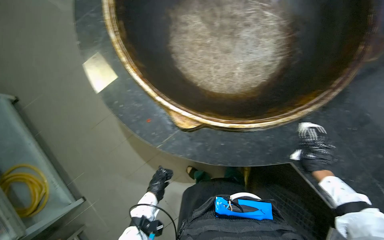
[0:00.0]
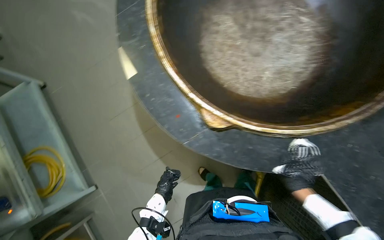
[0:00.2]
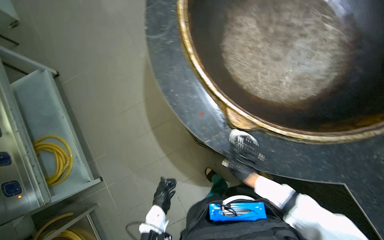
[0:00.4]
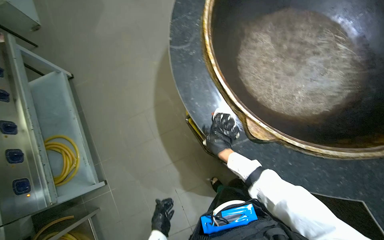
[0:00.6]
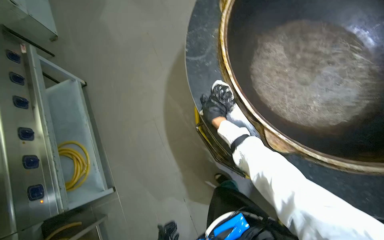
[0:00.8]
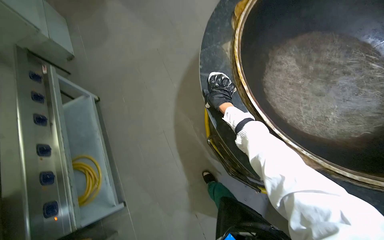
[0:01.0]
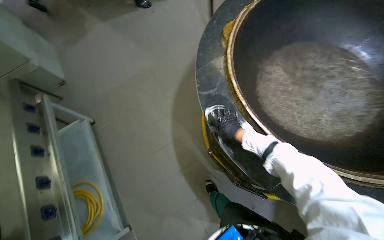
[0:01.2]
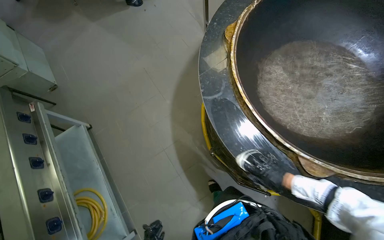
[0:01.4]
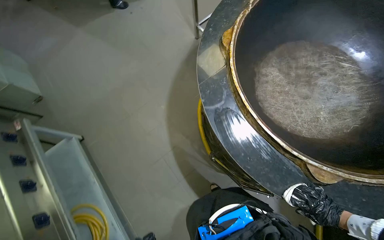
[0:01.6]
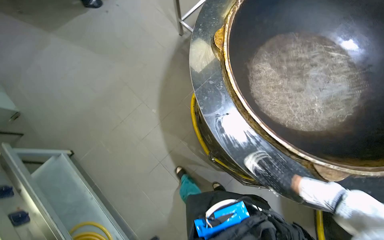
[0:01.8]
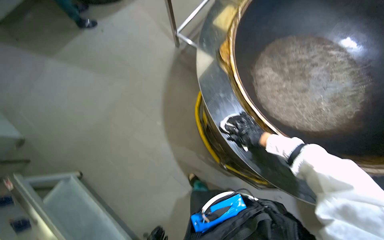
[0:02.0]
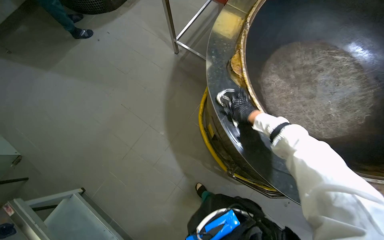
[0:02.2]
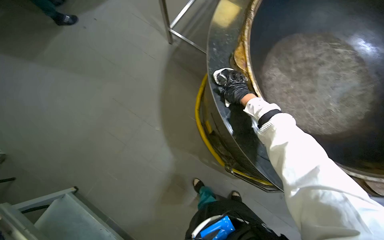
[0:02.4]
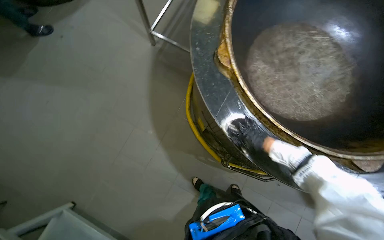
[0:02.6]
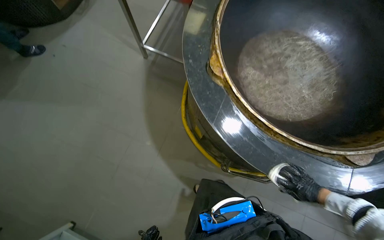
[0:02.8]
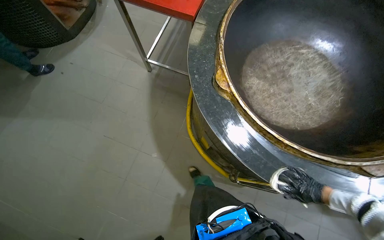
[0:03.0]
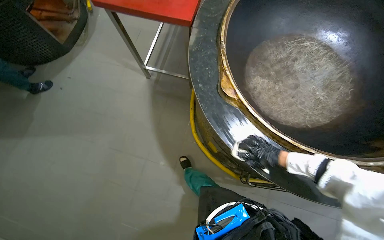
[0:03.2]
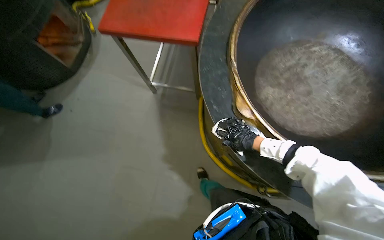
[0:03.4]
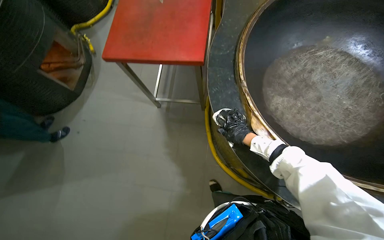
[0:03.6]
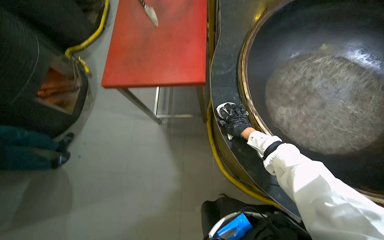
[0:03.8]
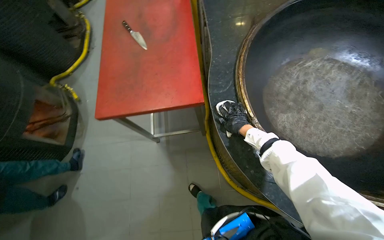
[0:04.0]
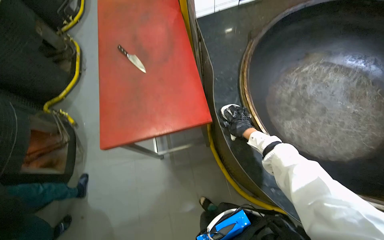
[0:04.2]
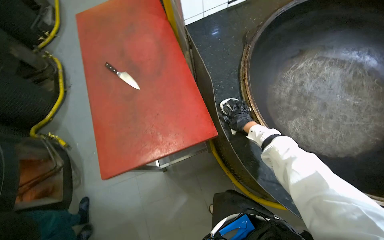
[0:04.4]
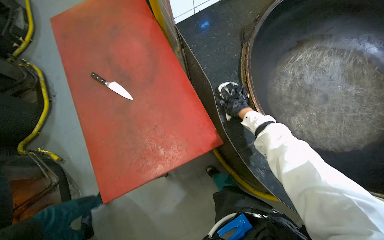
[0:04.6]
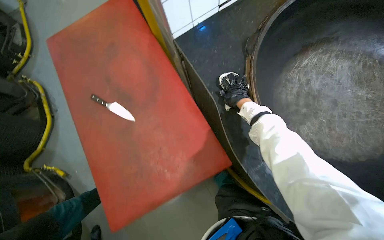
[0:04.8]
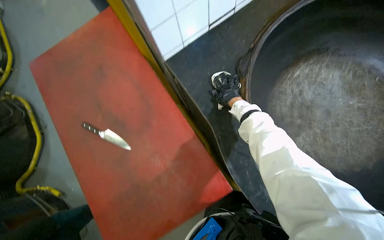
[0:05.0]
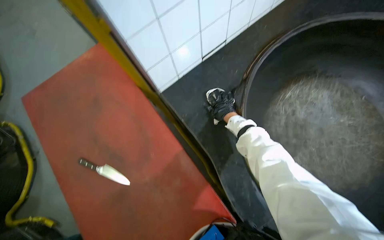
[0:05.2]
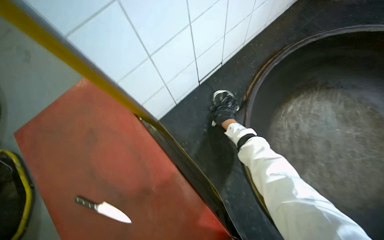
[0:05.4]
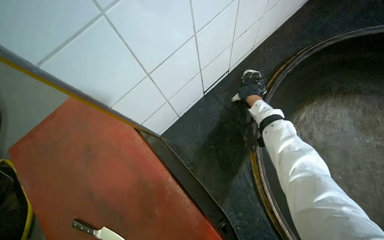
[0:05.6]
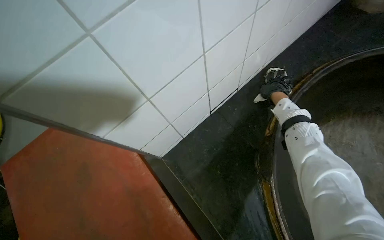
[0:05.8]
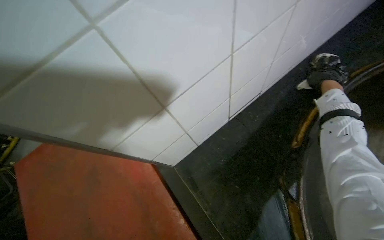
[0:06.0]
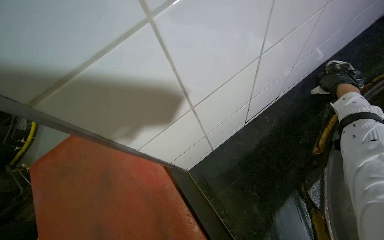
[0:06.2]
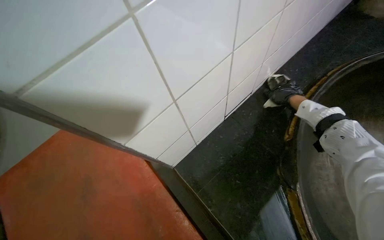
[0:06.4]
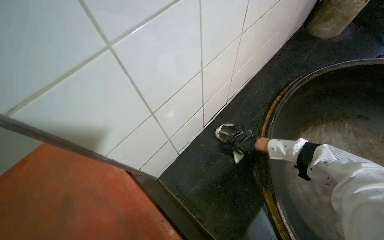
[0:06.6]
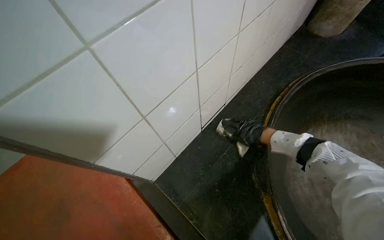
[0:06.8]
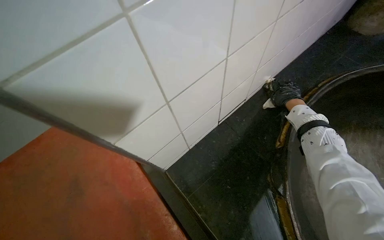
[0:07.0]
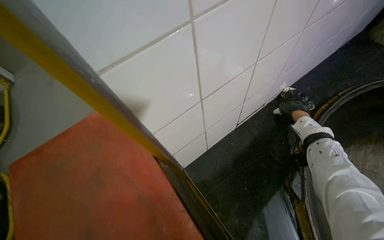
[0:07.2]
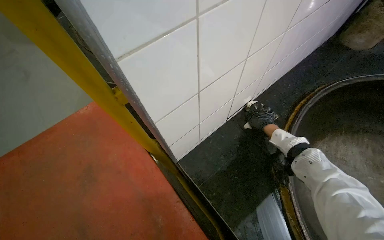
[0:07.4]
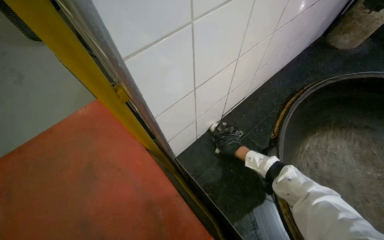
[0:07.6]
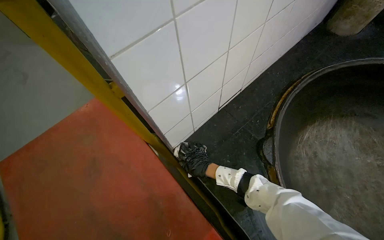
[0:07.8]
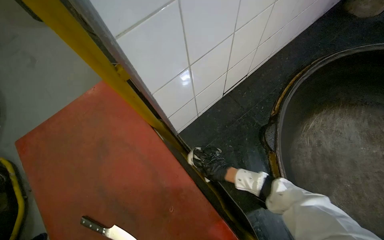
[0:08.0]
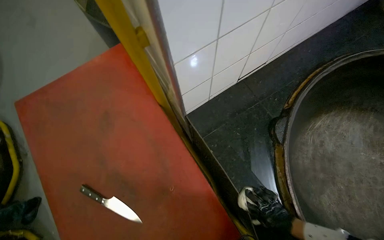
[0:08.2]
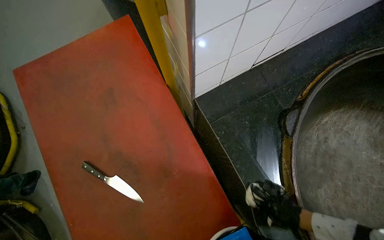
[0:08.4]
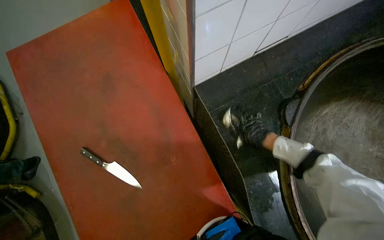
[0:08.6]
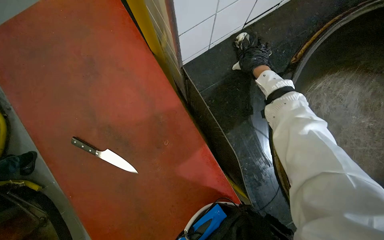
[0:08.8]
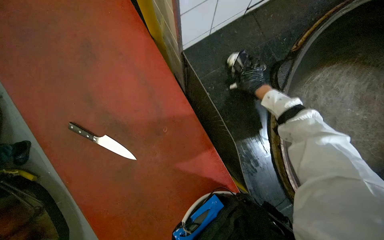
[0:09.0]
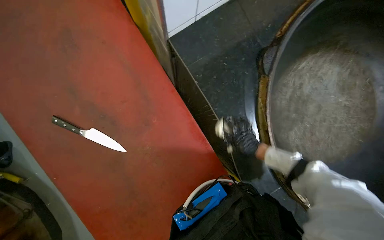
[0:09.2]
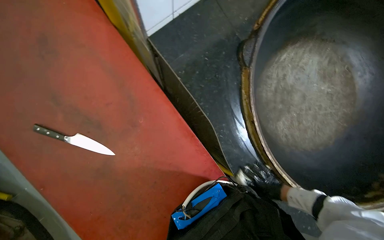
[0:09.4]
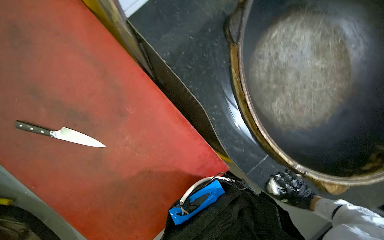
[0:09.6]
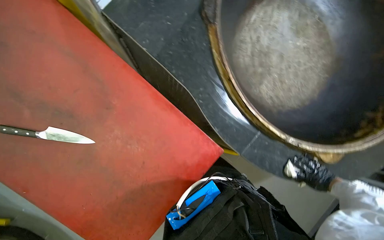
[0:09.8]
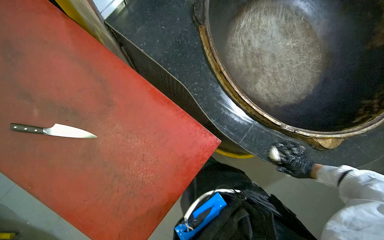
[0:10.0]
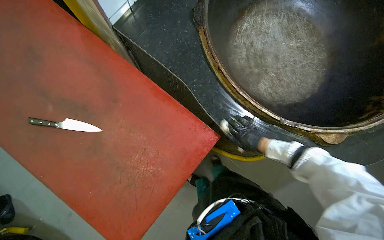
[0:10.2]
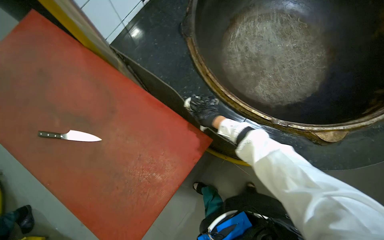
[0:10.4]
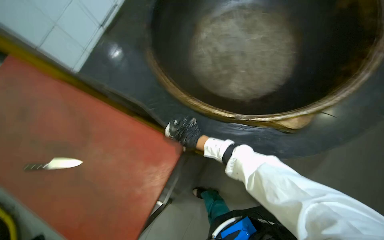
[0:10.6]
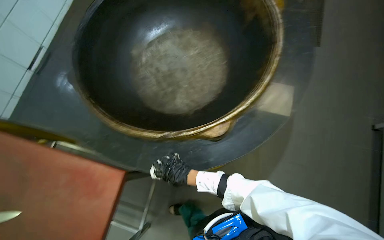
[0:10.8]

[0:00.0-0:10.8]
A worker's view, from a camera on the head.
Job: cleaning kitchen.
The whole recording: Wiping cooking area around pots. The worker wipes the cooking surface around the large pots with a cloth.
0:00.0 to 0:01.6: The wearer moves approximately 50 cm.
0:01.6 to 0:03.0: The head turns to the right by about 30 degrees. The right hand travels up the picture and back again, roughly 40 cm each way.
0:03.0 to 0:04.6: The camera travels about 80 cm. The scene rotates counterclockwise by some 45 degrees.
0:04.6 to 0:06.2: The head travels about 60 cm.
0:06.2 to 0:07.8: The right hand heads down the picture and to the left, covering roughly 40 cm.
0:07.8 to 0:09.2: The view tips downward by approximately 25 degrees. The right hand swings up and down the picture, approximately 60 cm each way, with 2 reversals.
0:09.2 to 0:10.8: The camera is carried about 70 cm. The wearer looks roughly 15 degrees further upward. Everything in view rotates some 40 degrees counterclockwise.

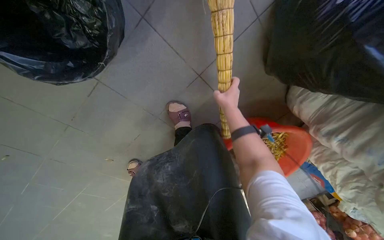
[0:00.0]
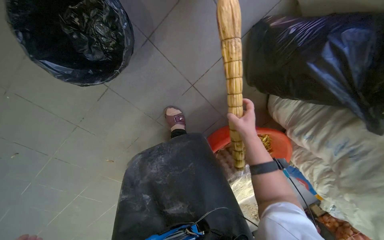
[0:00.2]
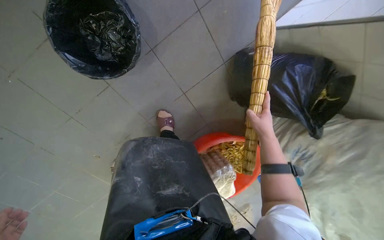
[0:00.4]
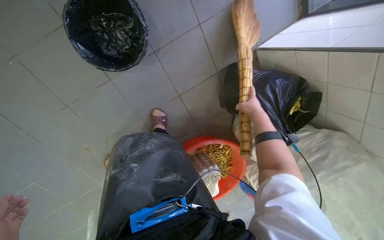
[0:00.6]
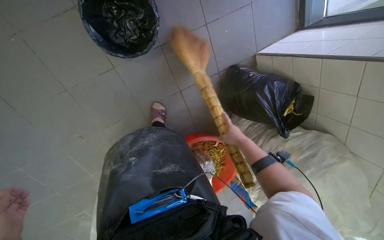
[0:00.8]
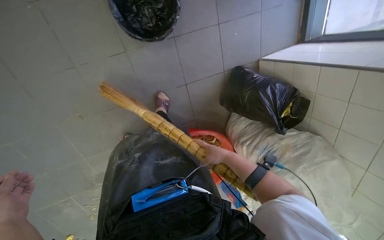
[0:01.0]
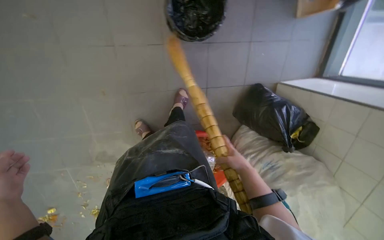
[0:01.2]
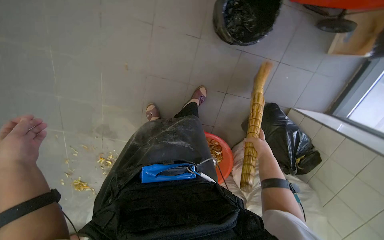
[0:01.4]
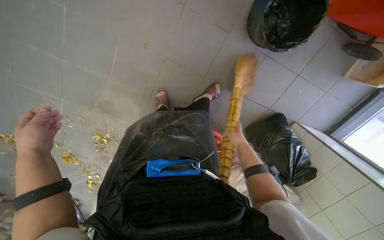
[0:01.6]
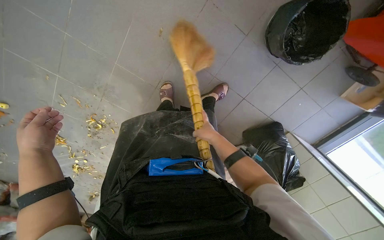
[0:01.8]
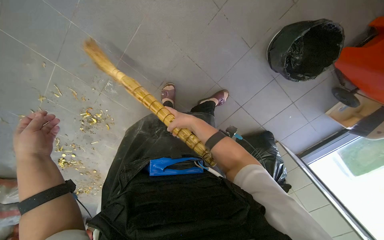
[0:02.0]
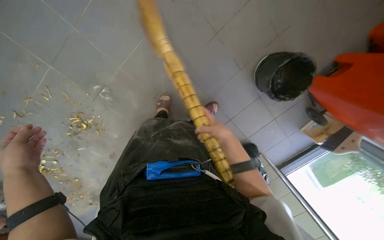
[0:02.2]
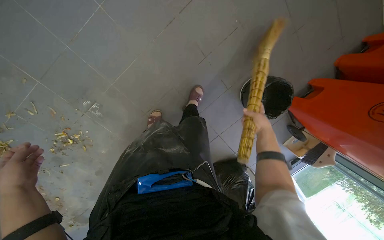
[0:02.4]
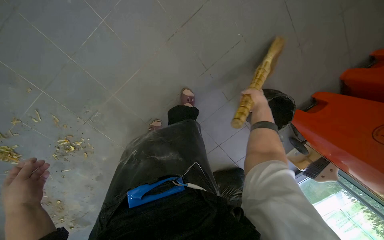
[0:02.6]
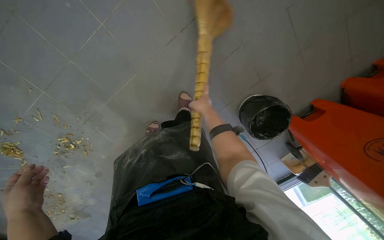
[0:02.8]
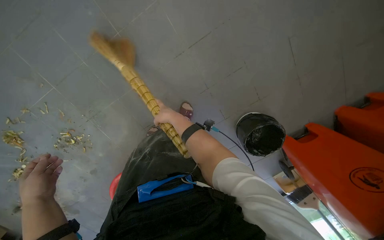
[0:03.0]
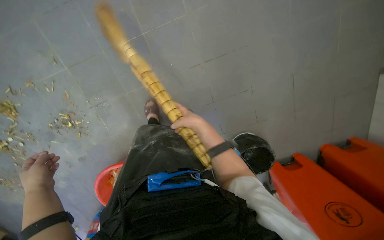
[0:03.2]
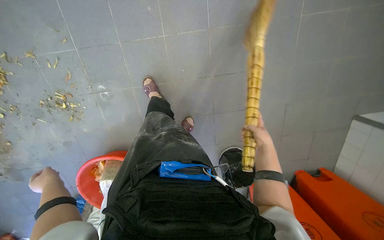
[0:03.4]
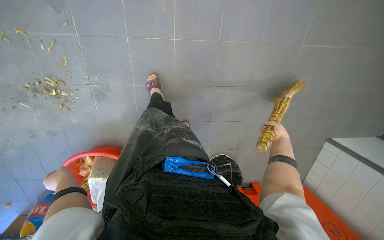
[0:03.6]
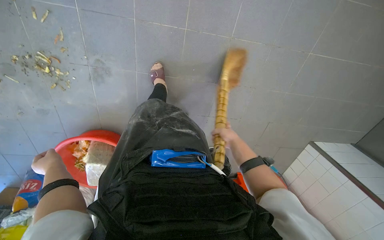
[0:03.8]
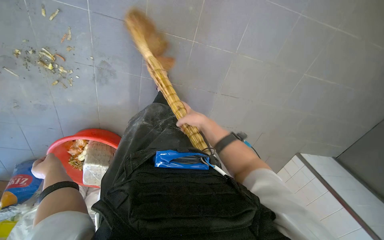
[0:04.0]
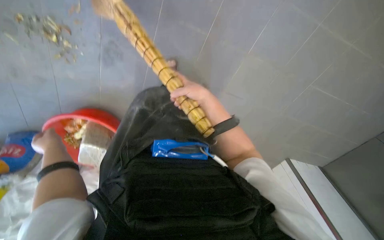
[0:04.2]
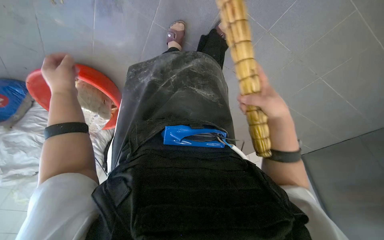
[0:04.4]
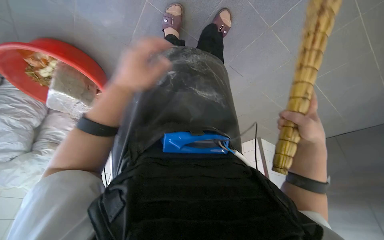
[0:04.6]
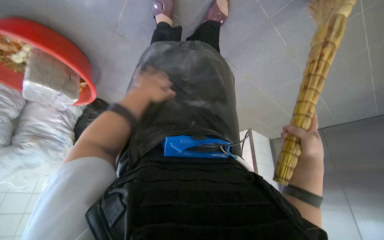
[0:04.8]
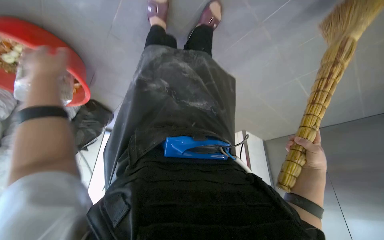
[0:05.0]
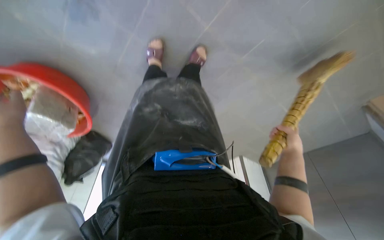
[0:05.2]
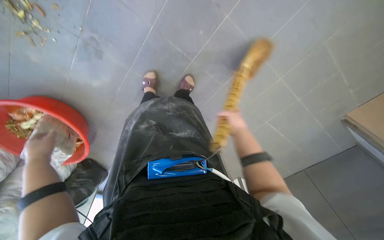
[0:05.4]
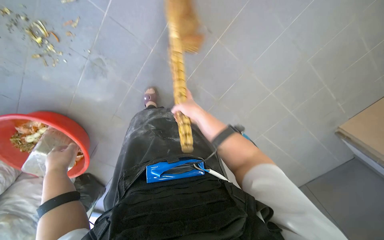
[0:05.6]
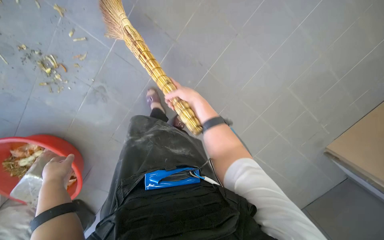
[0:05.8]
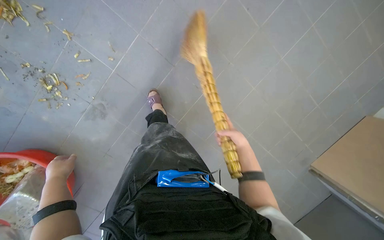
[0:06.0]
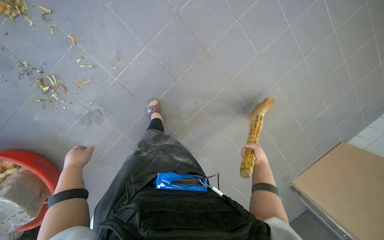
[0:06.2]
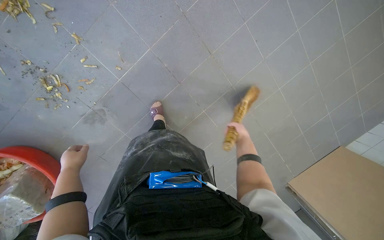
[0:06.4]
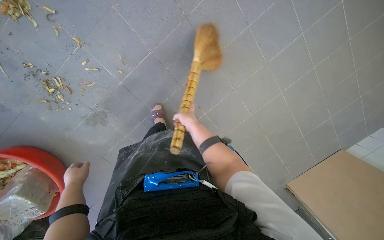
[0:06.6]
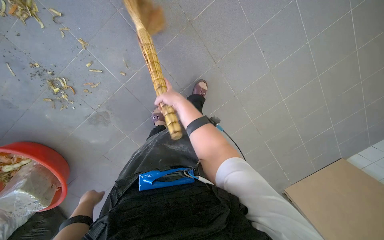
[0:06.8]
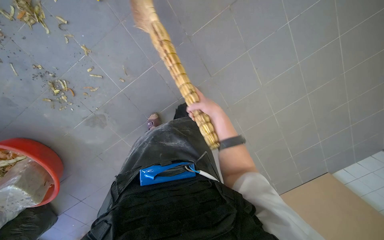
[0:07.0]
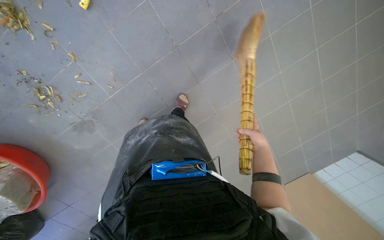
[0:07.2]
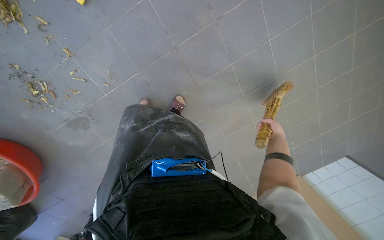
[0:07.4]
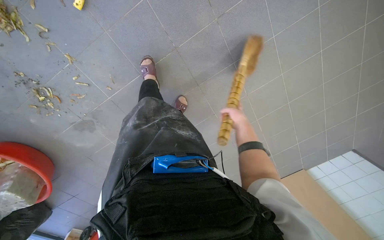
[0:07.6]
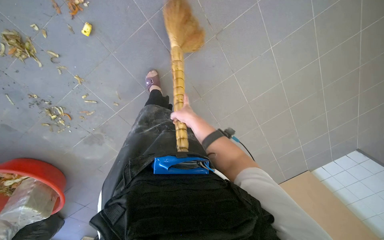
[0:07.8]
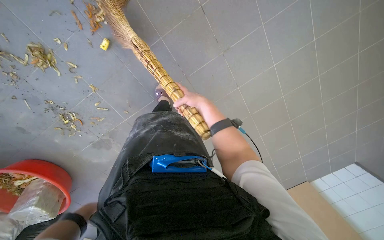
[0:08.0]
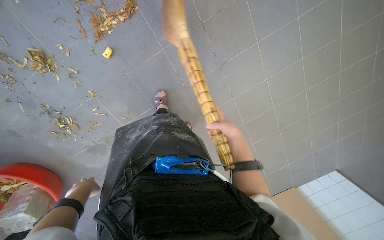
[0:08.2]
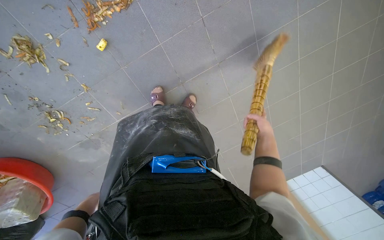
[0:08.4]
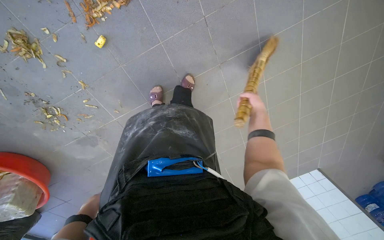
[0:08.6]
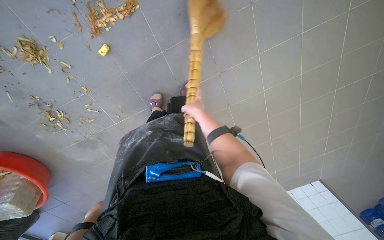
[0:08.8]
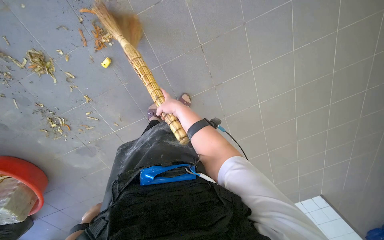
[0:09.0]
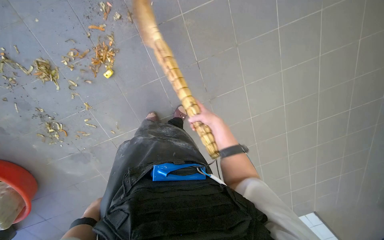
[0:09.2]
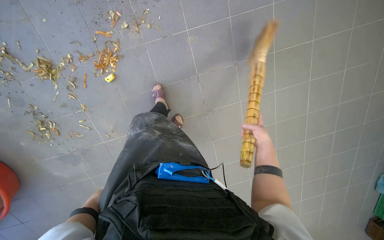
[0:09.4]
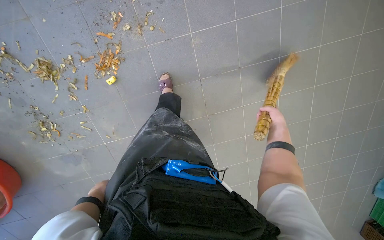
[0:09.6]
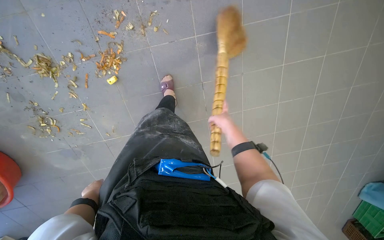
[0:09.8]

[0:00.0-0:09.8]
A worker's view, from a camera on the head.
Job: sweeping floor.
The whole recording: Sweeping floor debris with broom. The worker sweeps debris on the floor using a broom.
0:00.0 to 0:01.4: The head travels approximately 70 cm. The view swings approximately 20 degrees to the right. The camera pitches upward, by some 25 degrees. The scene rotates clockwise by some 50 degrees.
0:01.4 to 0:02.8: The camera travels some 40 cm. The view swings some 20 degrees to the right. The scene turns roughly 30 degrees clockwise in the picture.
0:02.8 to 0:04.2: The wearer moves about 50 cm. The view pans to the right by some 25 degrees. The scene rotates clockwise by some 50 degrees.
0:04.2 to 0:05.6: The left hand moves approximately 25 cm to the right and comes back. The right hand moves roughly 35 cm to the right and comes back.
0:05.6 to 0:07.0: The wearer looks approximately 15 degrees further upward.
0:07.0 to 0:08.4: The camera is carried about 40 cm.
0:08.4 to 0:09.8: The right hand moves left and right over roughly 40 cm, changing direction 2 times.
